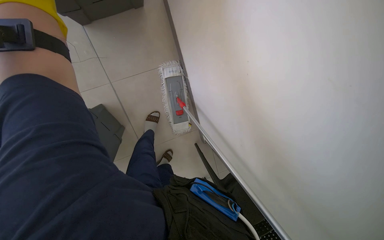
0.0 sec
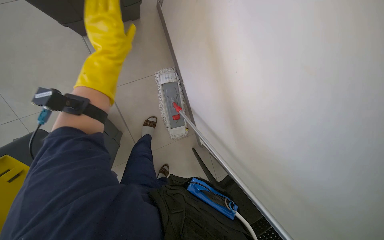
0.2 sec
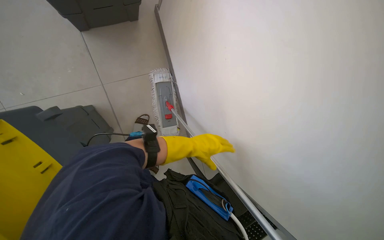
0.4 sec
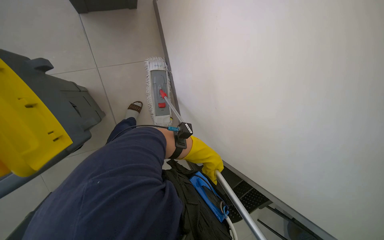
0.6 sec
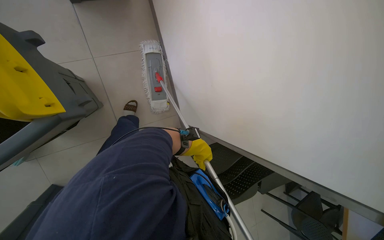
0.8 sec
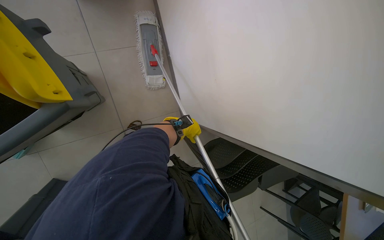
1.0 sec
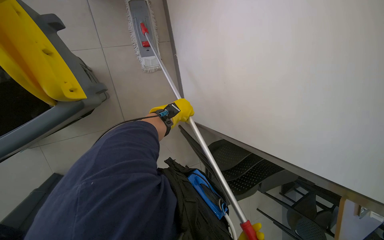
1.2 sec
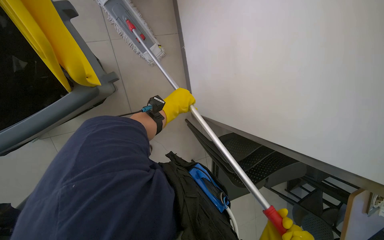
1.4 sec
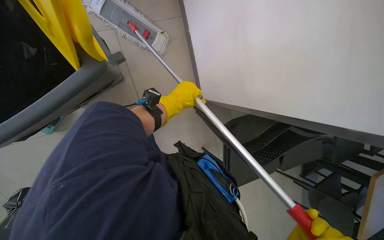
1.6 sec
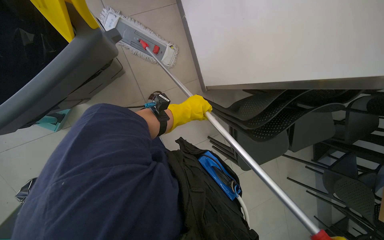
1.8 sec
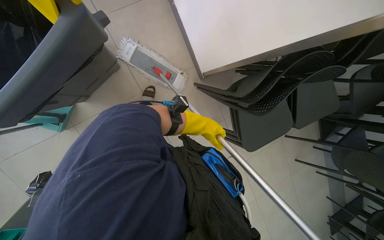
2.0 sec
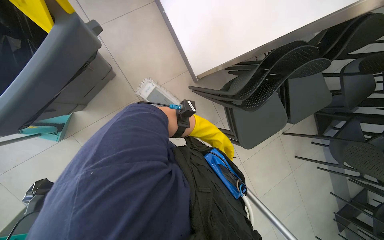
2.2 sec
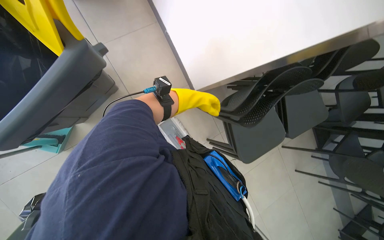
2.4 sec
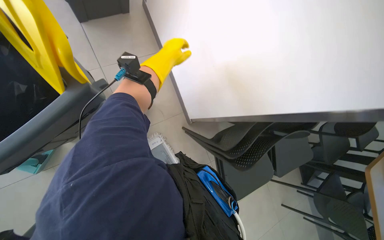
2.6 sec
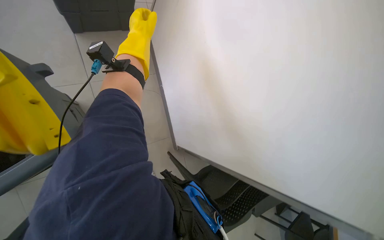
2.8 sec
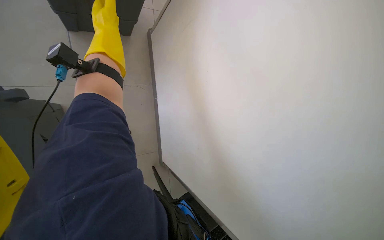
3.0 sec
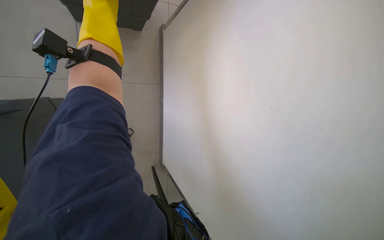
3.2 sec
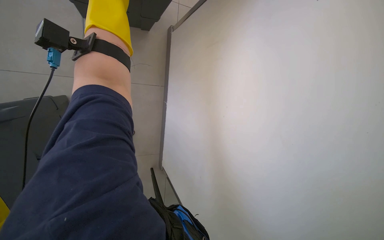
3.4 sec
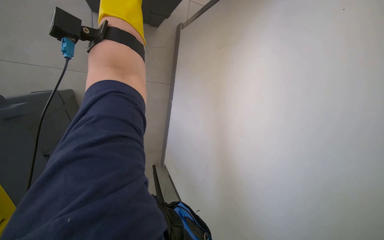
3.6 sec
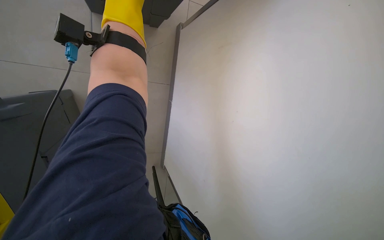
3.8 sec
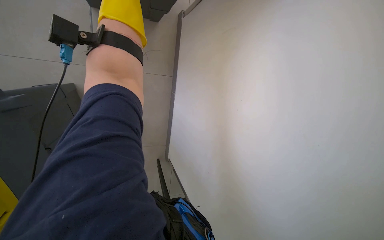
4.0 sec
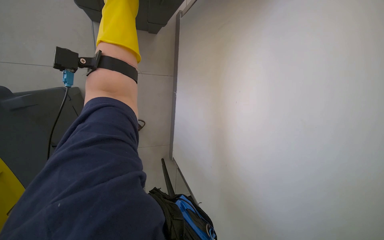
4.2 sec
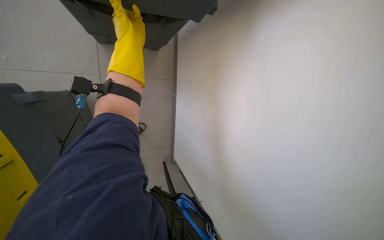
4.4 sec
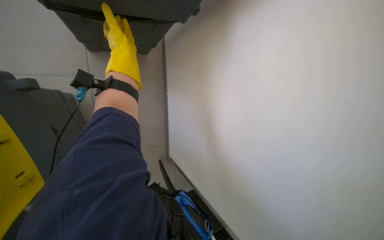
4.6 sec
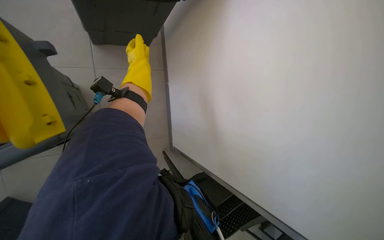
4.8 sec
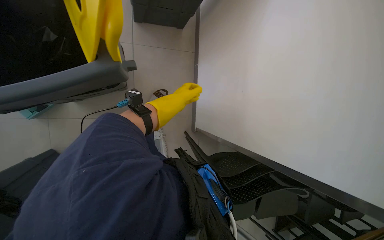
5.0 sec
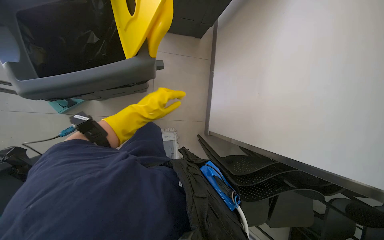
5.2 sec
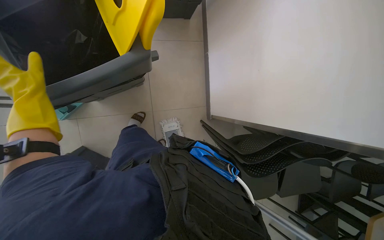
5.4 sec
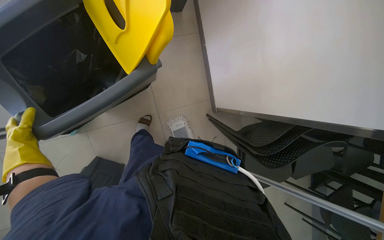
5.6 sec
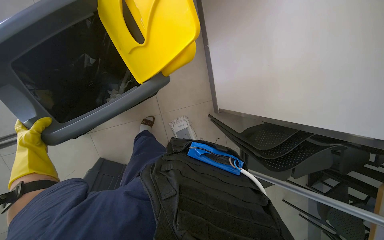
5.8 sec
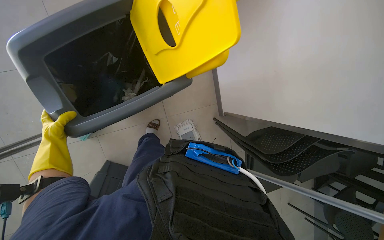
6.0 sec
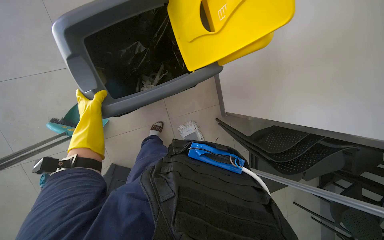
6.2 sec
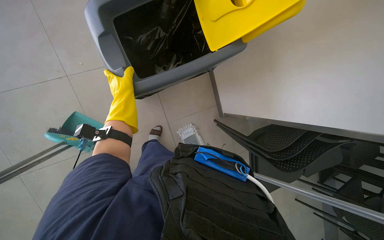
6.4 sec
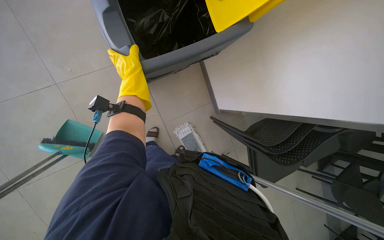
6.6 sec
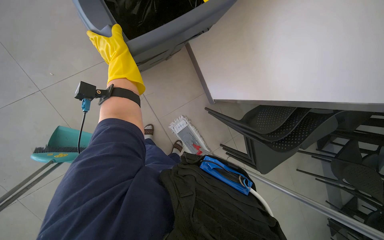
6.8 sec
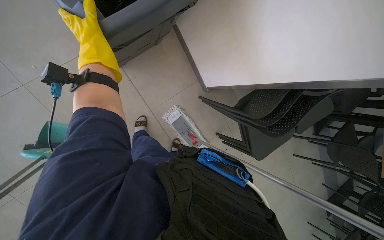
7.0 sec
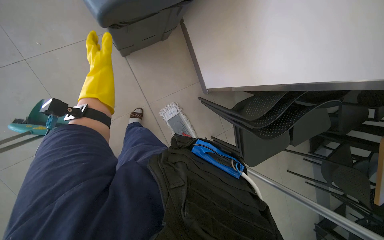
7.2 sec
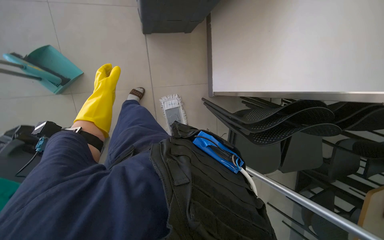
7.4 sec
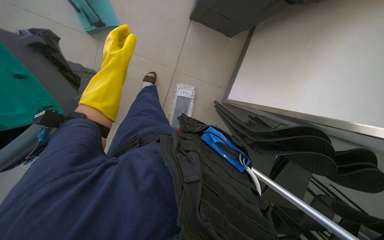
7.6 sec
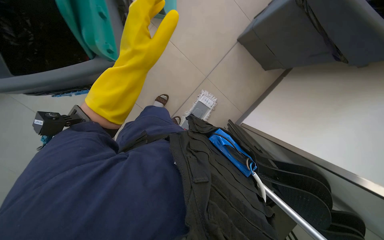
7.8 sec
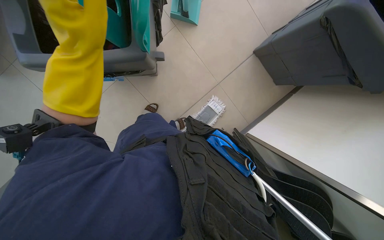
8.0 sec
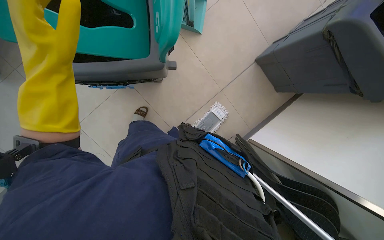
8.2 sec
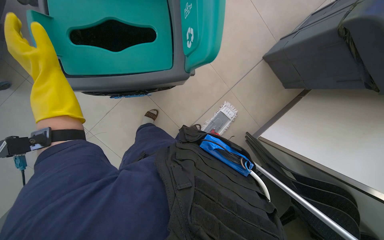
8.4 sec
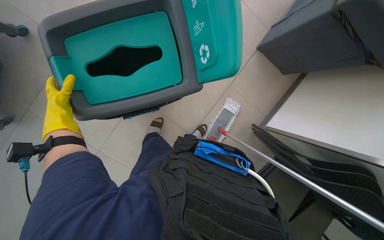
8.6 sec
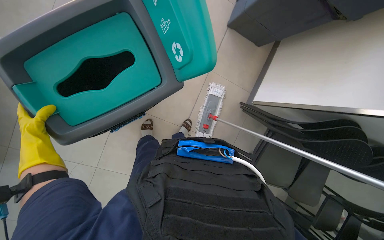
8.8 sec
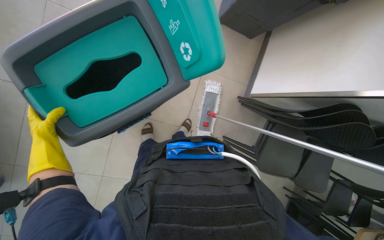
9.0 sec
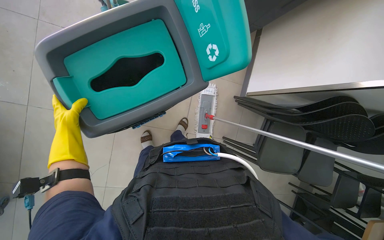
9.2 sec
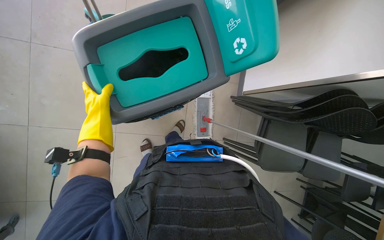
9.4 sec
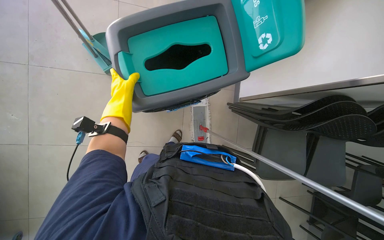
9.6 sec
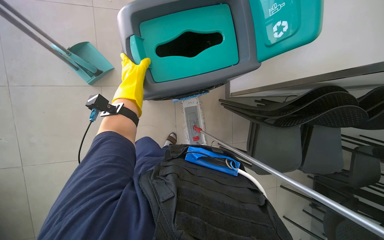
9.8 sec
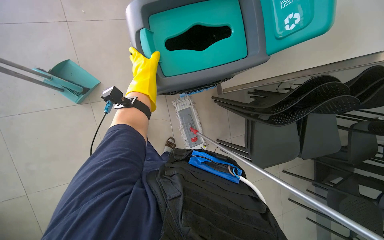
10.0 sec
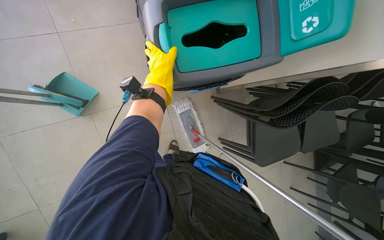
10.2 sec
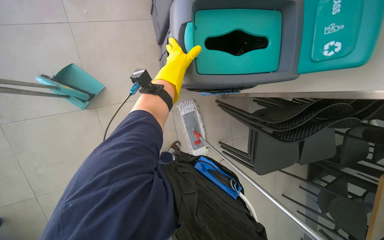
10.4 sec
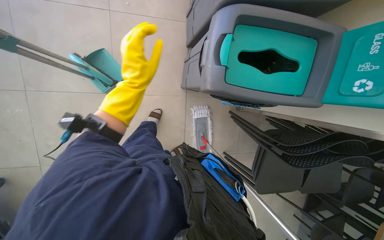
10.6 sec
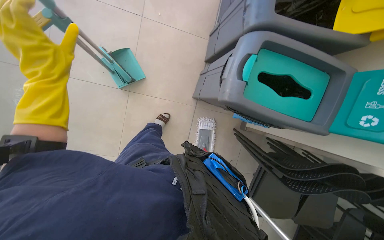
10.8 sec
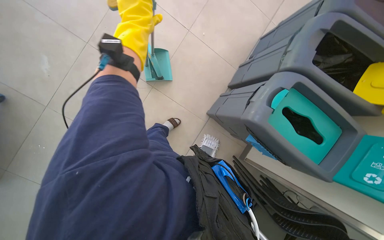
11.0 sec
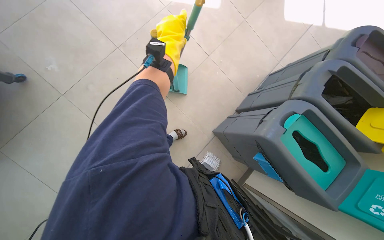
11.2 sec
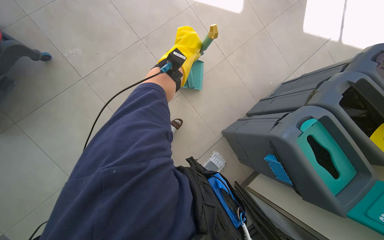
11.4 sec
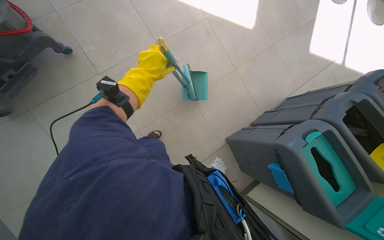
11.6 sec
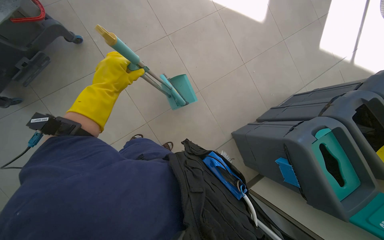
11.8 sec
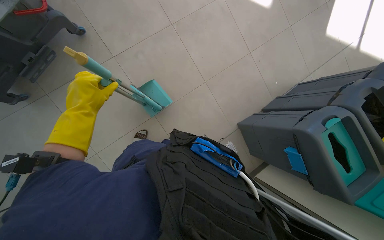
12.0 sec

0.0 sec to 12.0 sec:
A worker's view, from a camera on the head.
Job: sweeping floor.
The whole recording: Sweeping cafeteria floor. The worker sweeps the cafeteria floor with a broom and dustpan.
1.6 sec to 3.0 sec: The view tips upward by approximately 20 degrees. The left hand moves up the picture, some 40 cm.
6.0 sec to 7.6 sec: Everything in view rotates about 30 degrees clockwise.

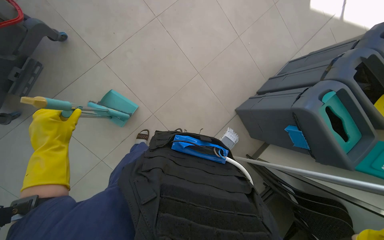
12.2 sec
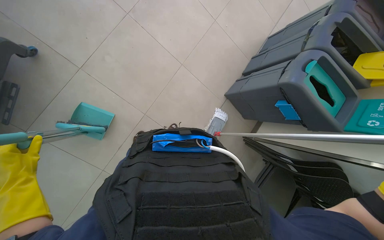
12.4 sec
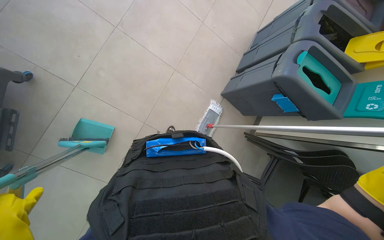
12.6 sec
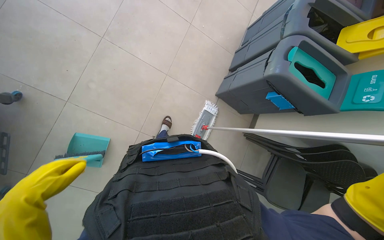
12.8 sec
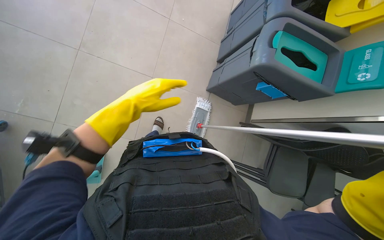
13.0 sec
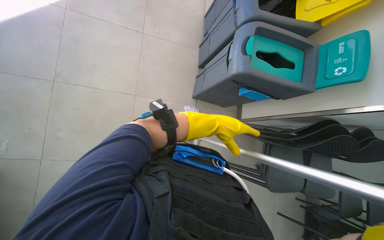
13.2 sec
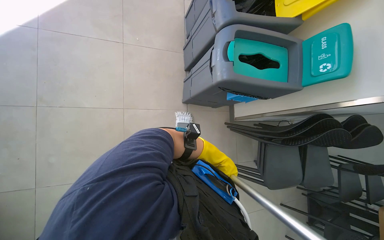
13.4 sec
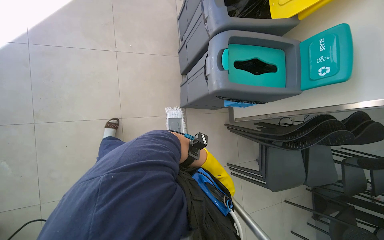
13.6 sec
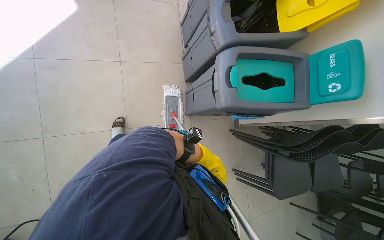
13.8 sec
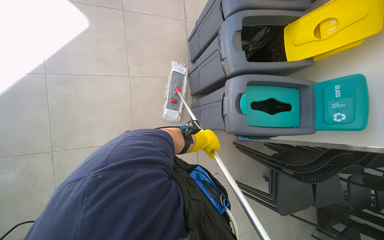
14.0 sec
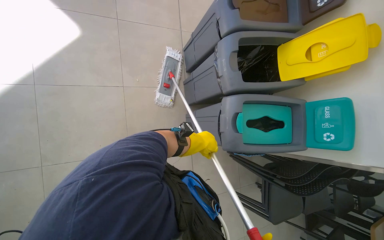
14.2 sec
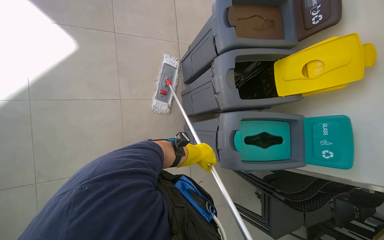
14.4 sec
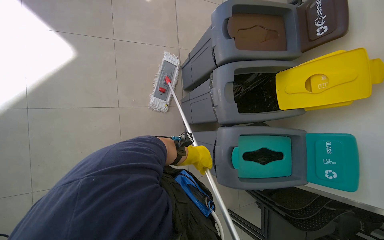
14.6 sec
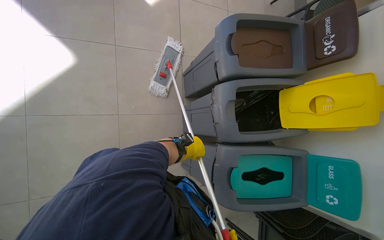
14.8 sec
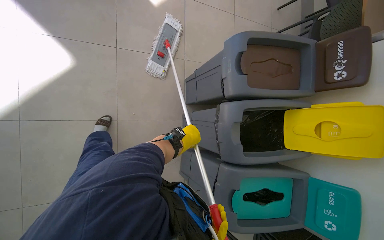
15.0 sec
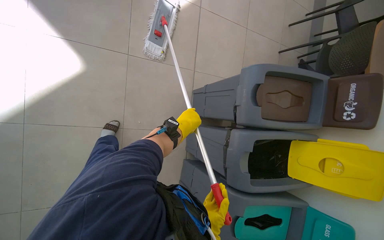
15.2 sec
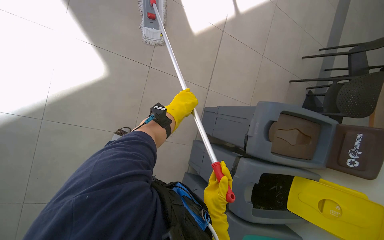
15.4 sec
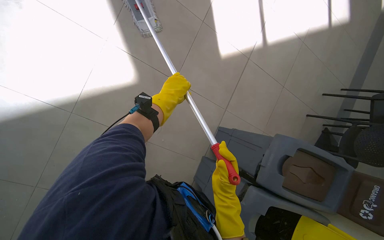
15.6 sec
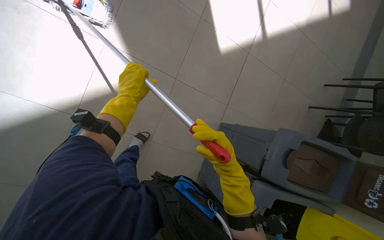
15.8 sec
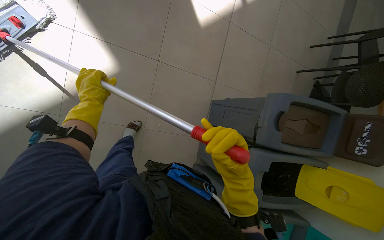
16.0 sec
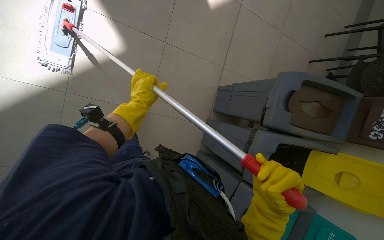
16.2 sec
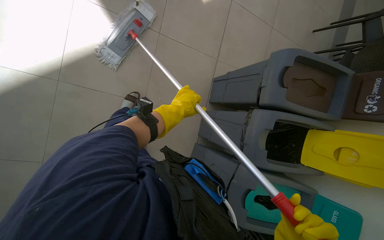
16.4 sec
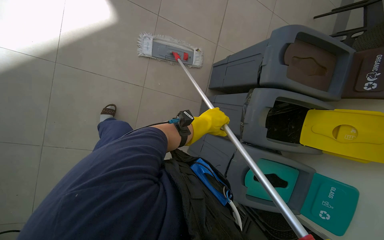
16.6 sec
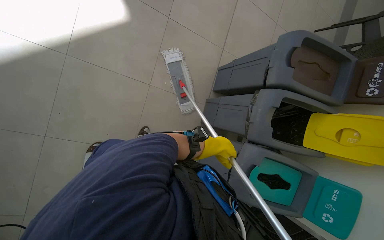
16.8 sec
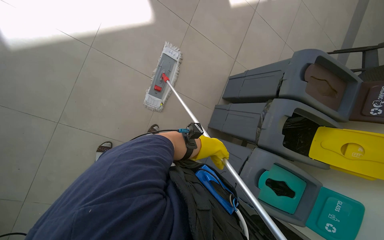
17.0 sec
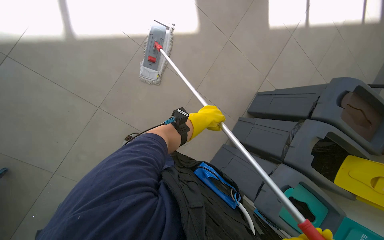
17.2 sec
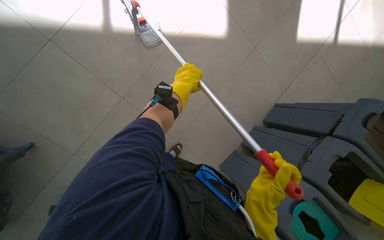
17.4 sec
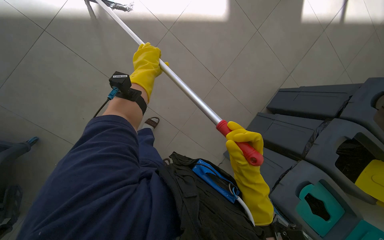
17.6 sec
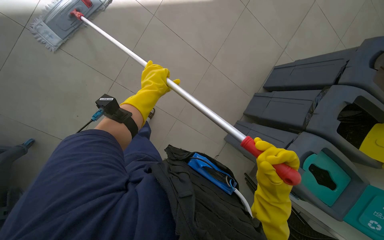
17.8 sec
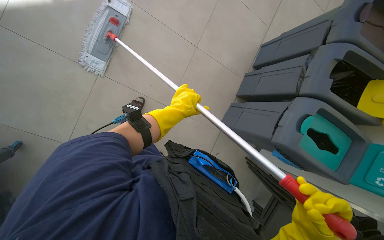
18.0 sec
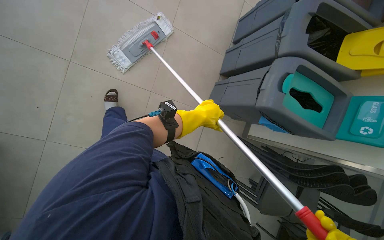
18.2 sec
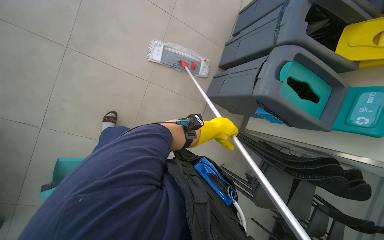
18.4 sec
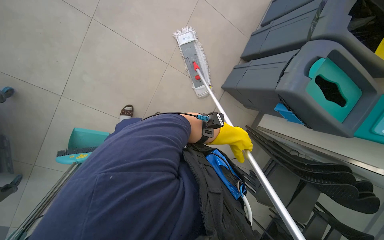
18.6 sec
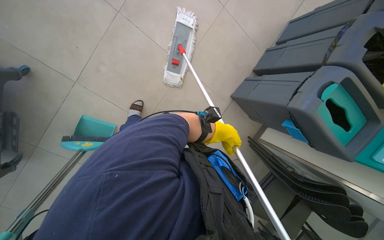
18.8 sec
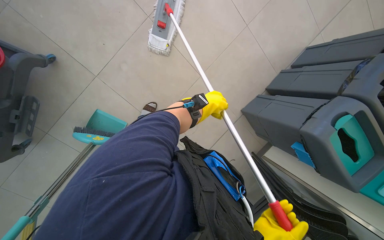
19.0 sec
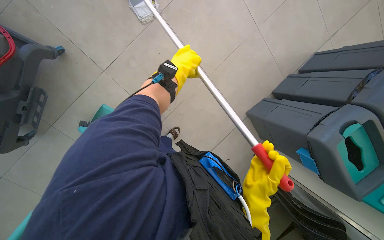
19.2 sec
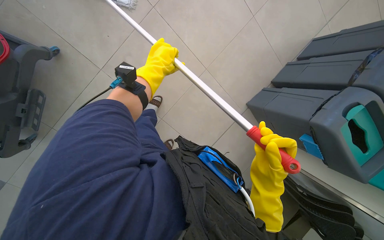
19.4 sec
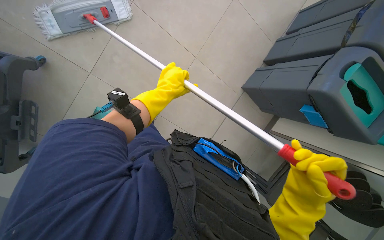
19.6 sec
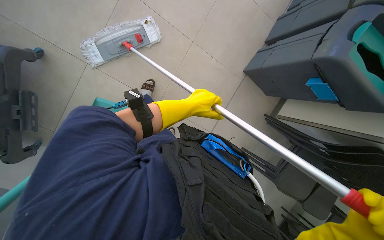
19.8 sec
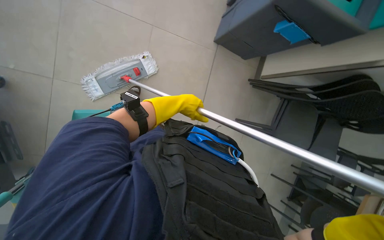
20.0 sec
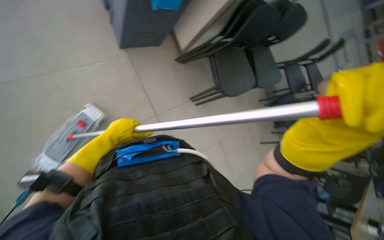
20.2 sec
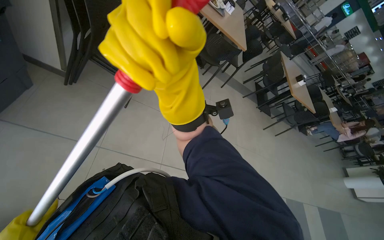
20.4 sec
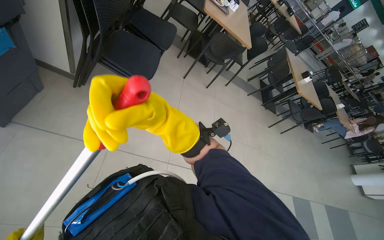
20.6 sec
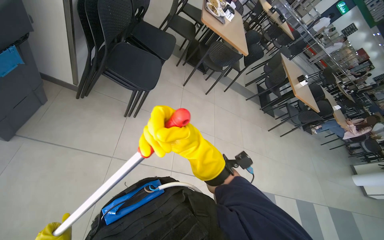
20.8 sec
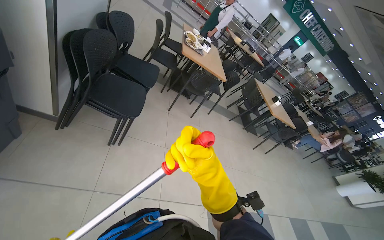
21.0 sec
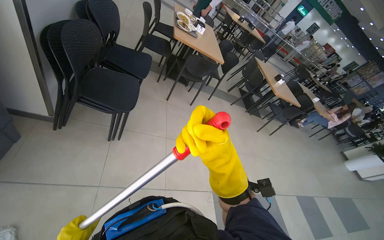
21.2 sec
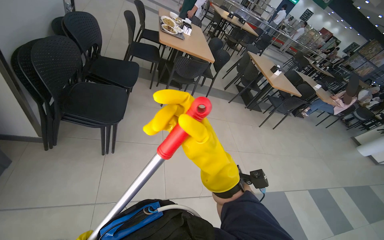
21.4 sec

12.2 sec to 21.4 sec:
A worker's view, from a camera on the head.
Job: sweeping floor.
The whole recording: Sweeping cafeteria floor. The worker sweeps the cafeteria floor with a broom and dustpan.
12.2 sec to 13.8 sec: The camera is carried some 60 cm. Everything in view rotates approximately 50 degrees counterclockwise.
13.8 sec to 15.2 sec: The wearer moves roughly 80 cm.
16.8 sec to 18.4 sec: The wearer moves about 60 cm.
19.8 sec to 21.4 sec: The camera is carried roughly 50 cm. The head turns to the right by some 115 degrees.
